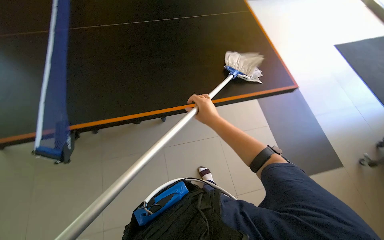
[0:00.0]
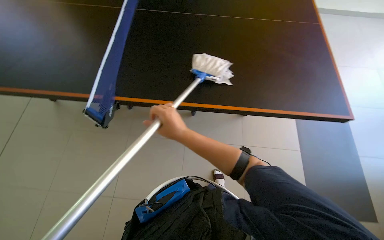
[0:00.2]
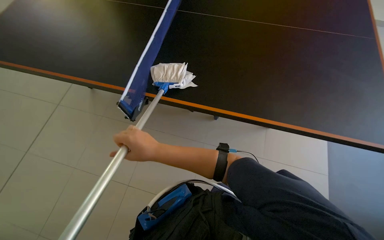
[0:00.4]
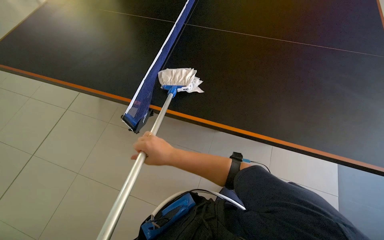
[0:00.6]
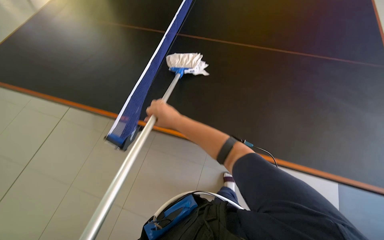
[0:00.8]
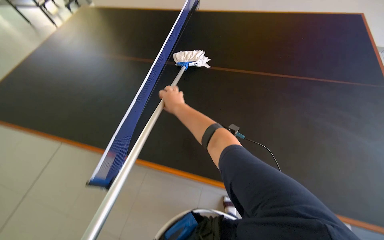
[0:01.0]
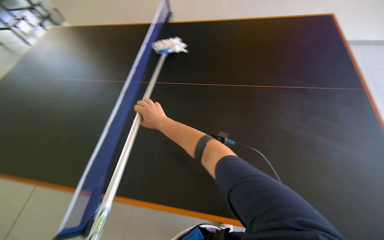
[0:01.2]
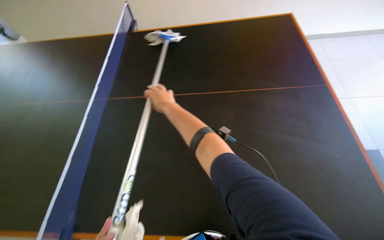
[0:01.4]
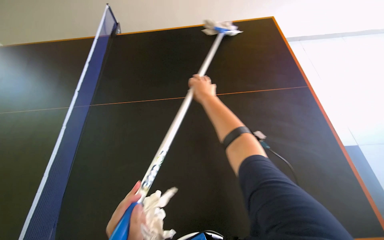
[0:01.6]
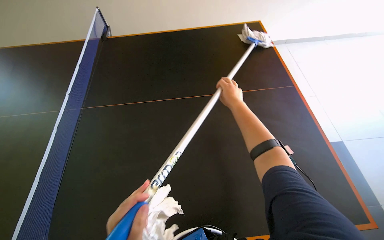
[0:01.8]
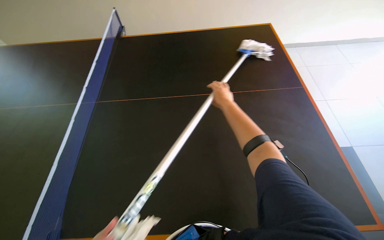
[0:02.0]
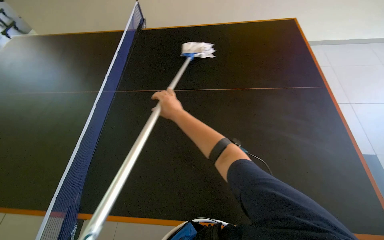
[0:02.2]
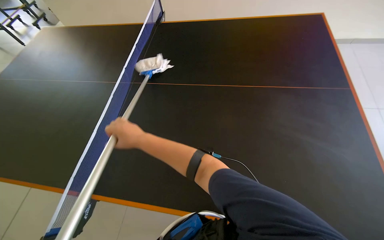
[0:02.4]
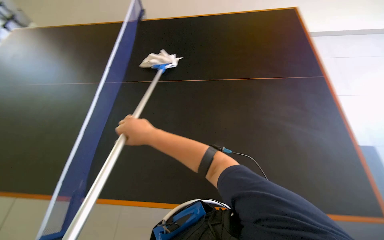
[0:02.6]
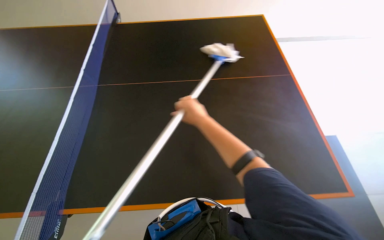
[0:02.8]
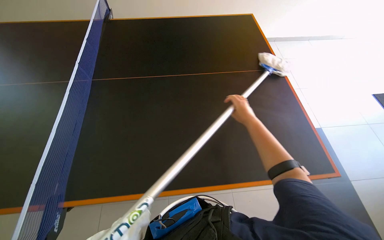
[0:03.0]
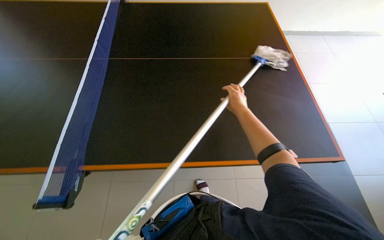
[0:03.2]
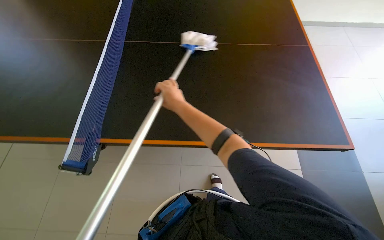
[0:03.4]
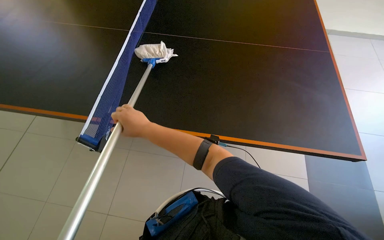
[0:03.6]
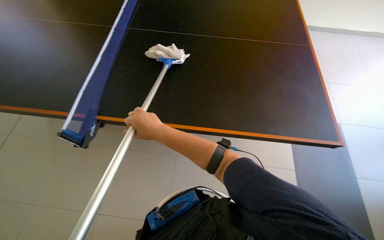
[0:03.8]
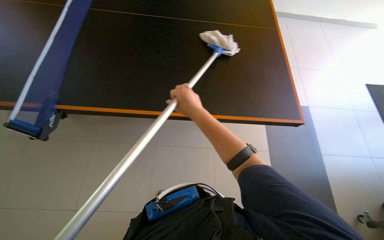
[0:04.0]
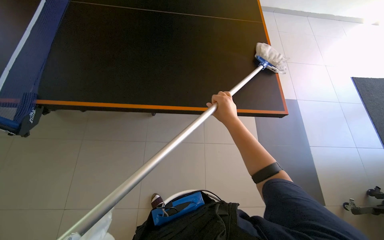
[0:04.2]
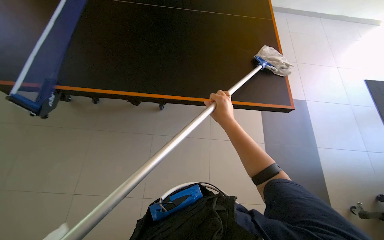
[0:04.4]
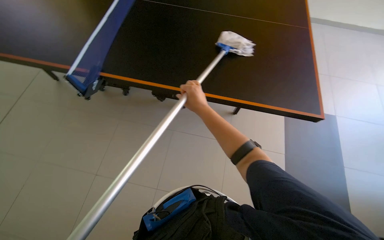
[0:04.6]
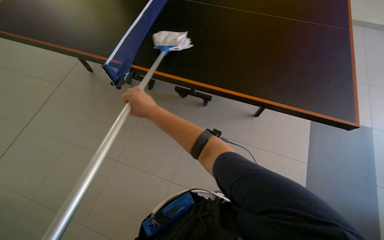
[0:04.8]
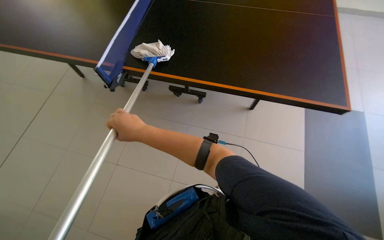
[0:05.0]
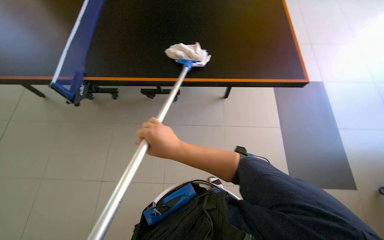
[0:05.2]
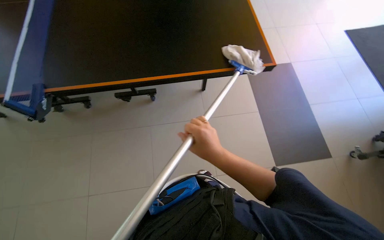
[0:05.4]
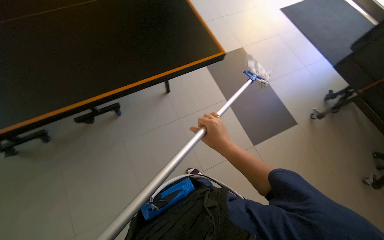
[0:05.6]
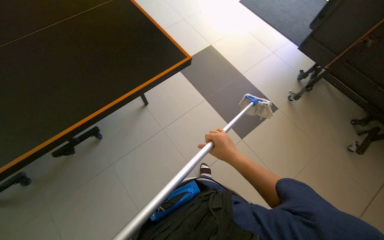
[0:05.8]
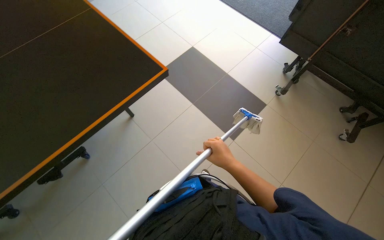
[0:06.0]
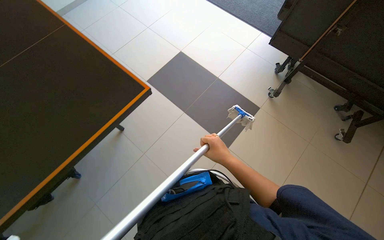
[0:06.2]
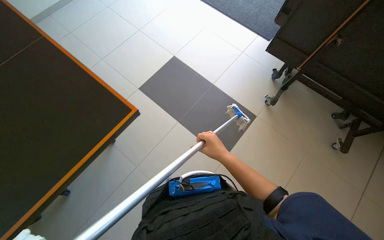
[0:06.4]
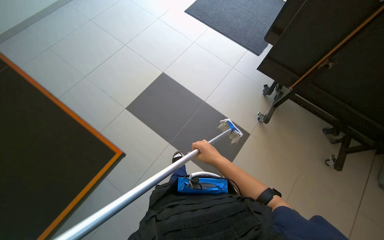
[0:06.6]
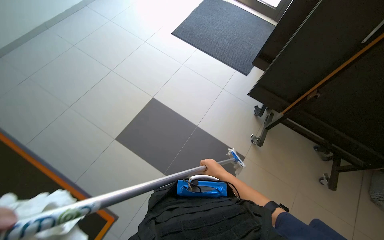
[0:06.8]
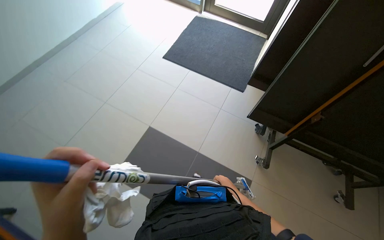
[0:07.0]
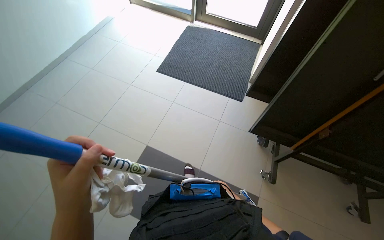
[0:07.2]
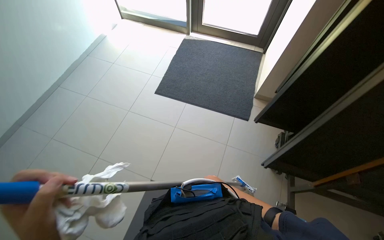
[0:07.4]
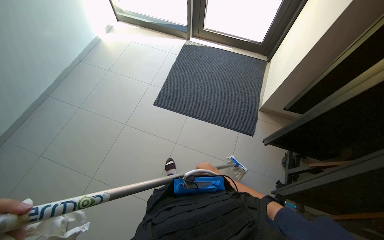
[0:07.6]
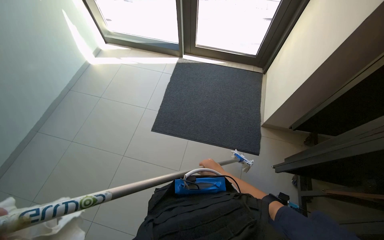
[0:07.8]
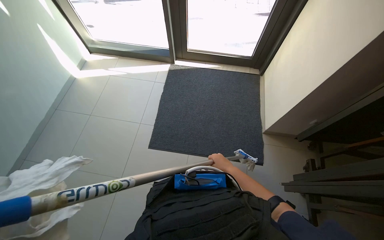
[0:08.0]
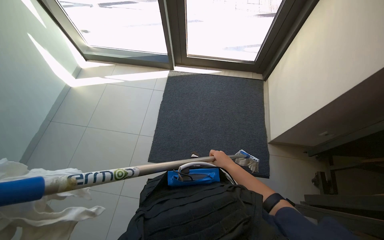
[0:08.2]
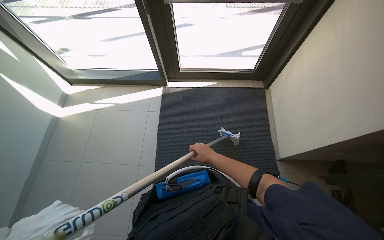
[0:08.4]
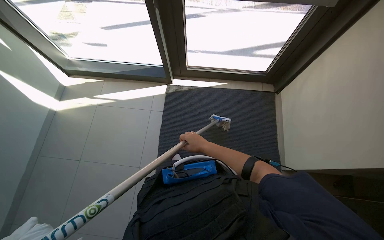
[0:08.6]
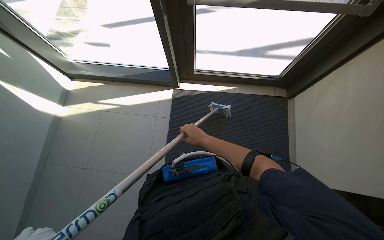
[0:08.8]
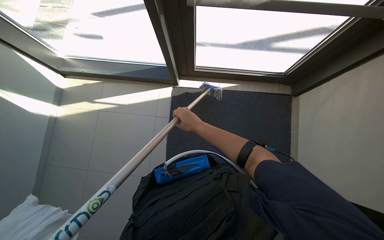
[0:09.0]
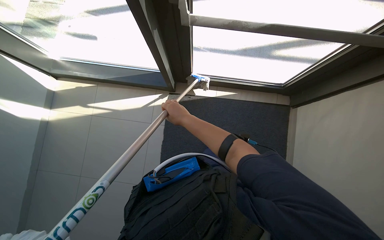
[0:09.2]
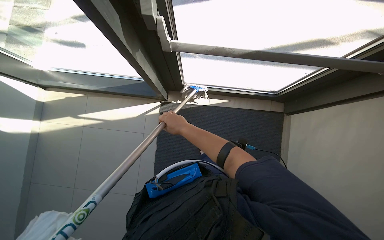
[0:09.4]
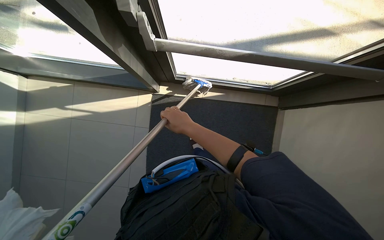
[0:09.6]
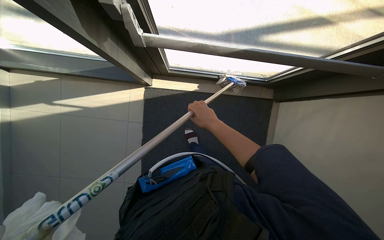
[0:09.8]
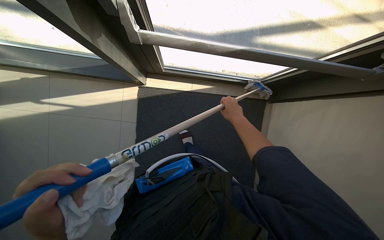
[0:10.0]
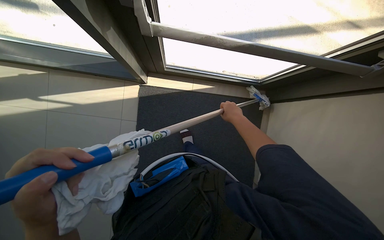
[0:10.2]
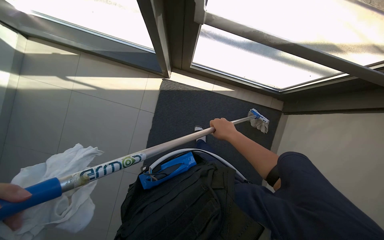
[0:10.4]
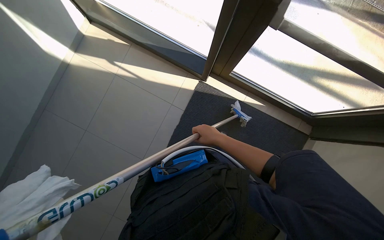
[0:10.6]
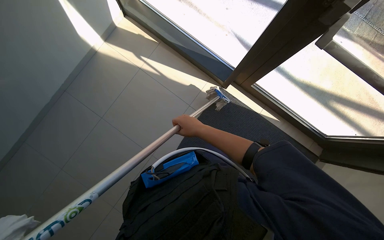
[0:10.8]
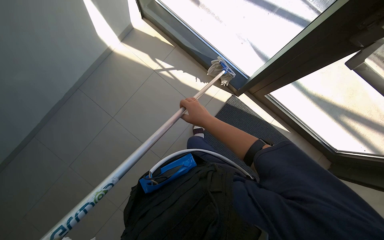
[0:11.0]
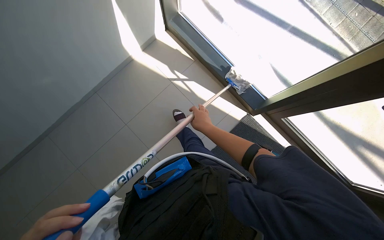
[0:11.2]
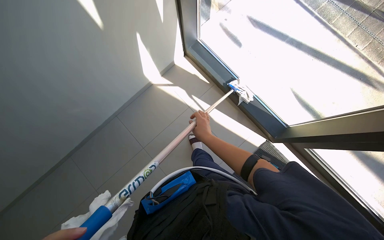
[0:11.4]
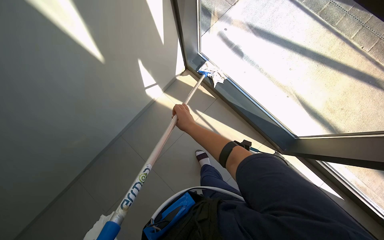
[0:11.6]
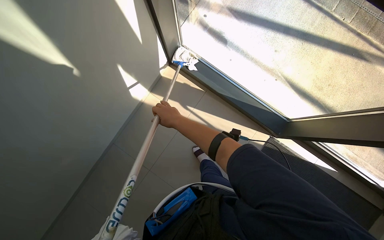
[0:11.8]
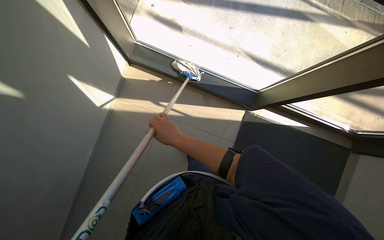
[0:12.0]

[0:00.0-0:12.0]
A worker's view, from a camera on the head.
Job: cleaning windows.
The whole recording: Cleaning glass windows/doors. The worker cleans glass windows and doors using a long-handled tool with a cloth.
0:01.6 to 0:03.0: The wearer looks some 15 degrees further to the left. The right hand goes left and right, some 35 cm each way, reversing 2 times.
0:03.0 to 0:04.4: The wearer looks roughly 20 degrees further to the left. The right hand heads nearer to the camera, covering approximately 15 cm, and reaches about 40 cm to the left, then returns.
0:04.4 to 0:06.0: The wearer looks approximately 95 degrees further to the right.
0:07.6 to 0:09.0: The camera is carried some 1.5 m. The camera pitches downward, by some 15 degrees.
0:09.0 to 0:10.4: The right hand is displaced to the right by roughly 15 cm.
0:10.4 to 0:12.0: The wearer's head swings about 15 degrees to the left.

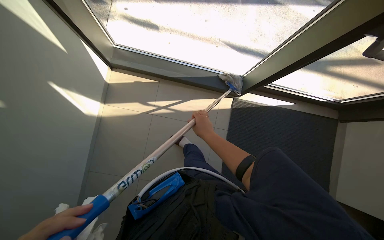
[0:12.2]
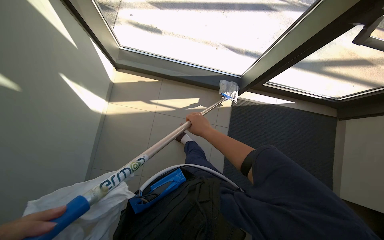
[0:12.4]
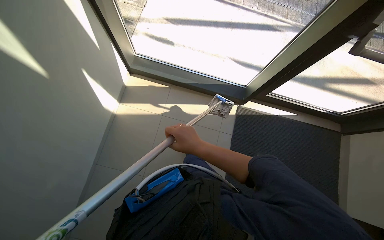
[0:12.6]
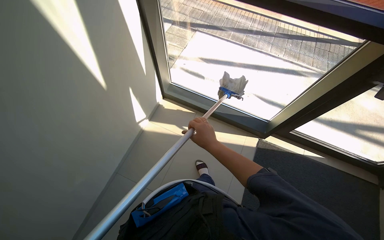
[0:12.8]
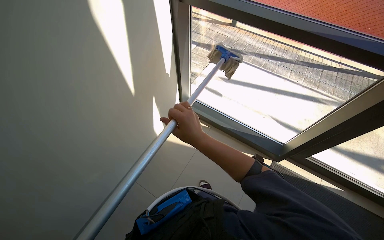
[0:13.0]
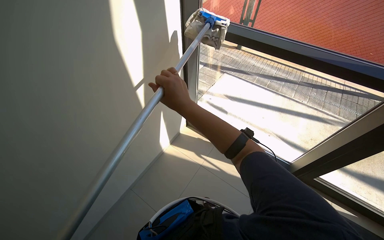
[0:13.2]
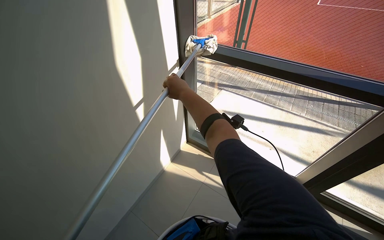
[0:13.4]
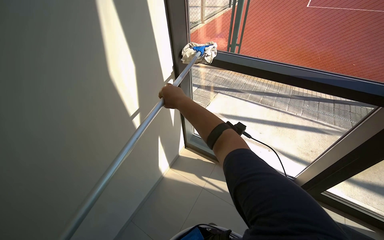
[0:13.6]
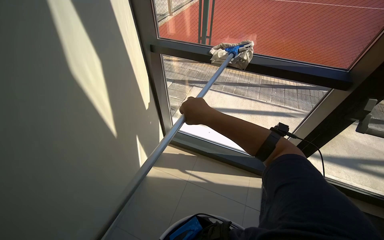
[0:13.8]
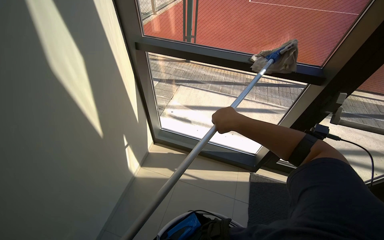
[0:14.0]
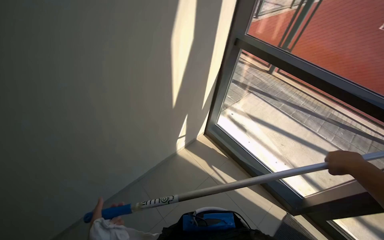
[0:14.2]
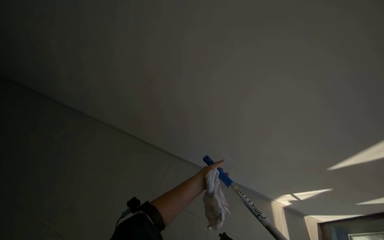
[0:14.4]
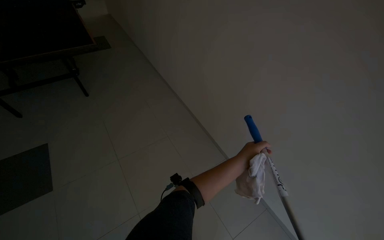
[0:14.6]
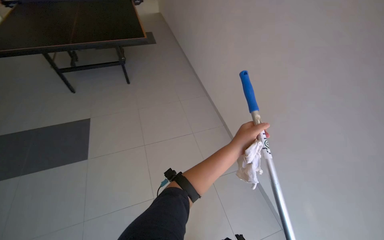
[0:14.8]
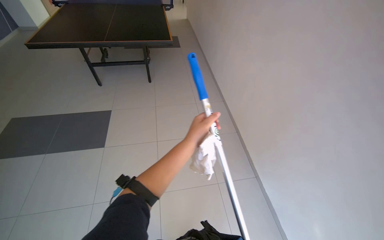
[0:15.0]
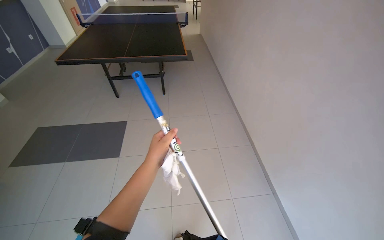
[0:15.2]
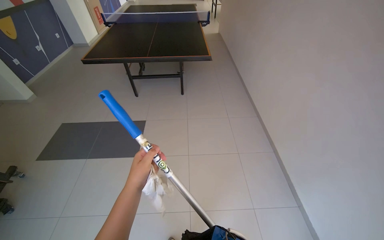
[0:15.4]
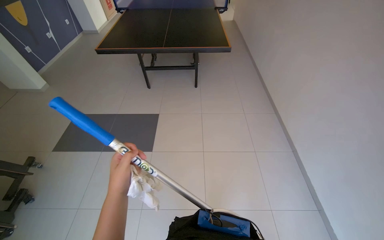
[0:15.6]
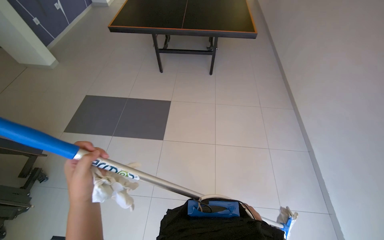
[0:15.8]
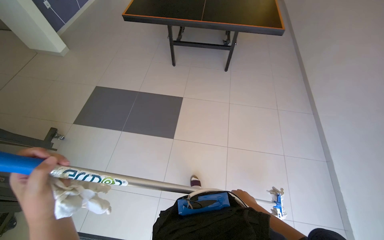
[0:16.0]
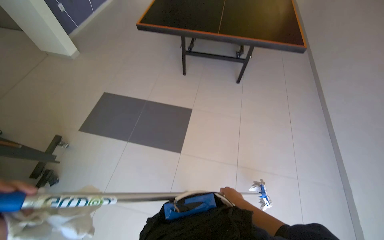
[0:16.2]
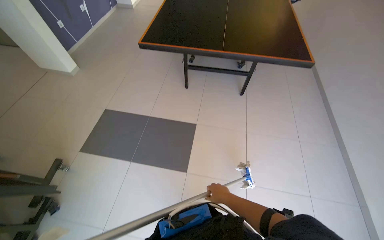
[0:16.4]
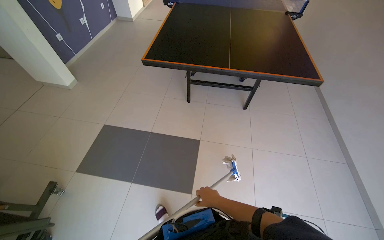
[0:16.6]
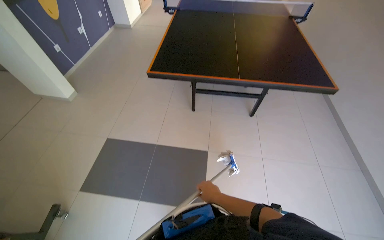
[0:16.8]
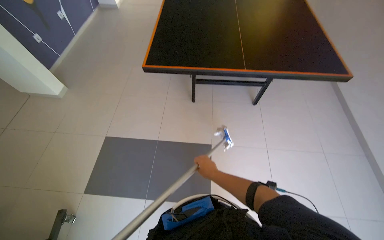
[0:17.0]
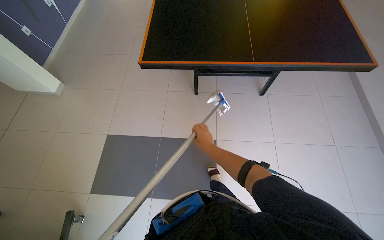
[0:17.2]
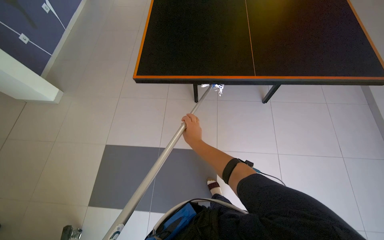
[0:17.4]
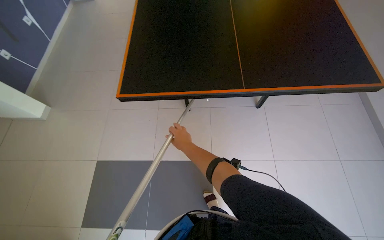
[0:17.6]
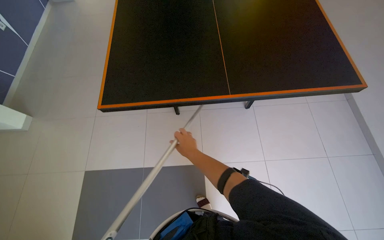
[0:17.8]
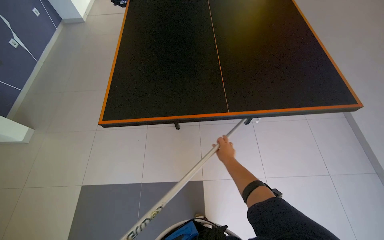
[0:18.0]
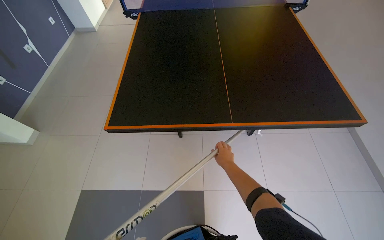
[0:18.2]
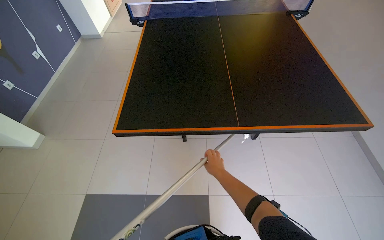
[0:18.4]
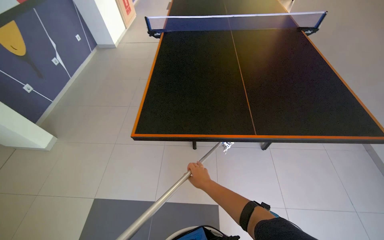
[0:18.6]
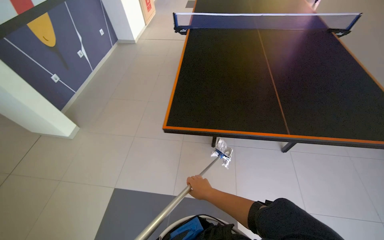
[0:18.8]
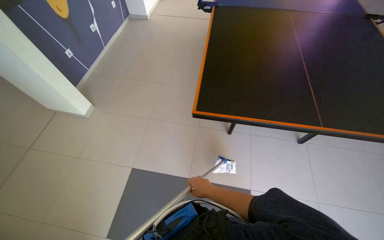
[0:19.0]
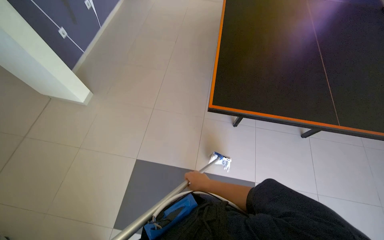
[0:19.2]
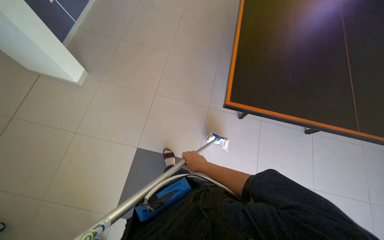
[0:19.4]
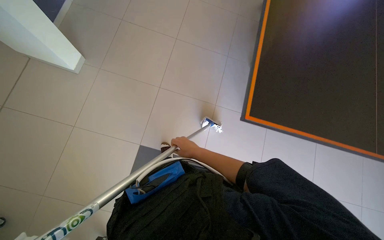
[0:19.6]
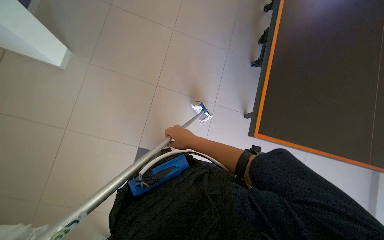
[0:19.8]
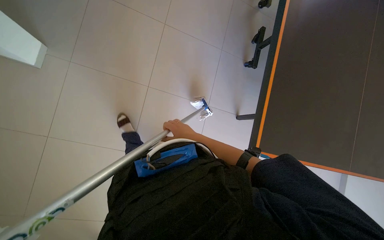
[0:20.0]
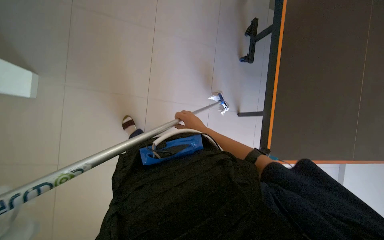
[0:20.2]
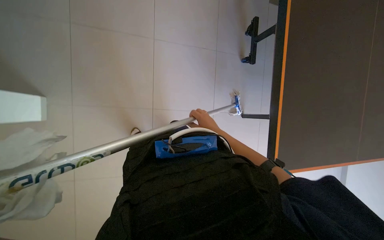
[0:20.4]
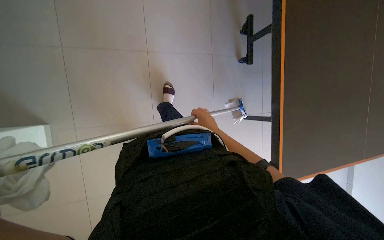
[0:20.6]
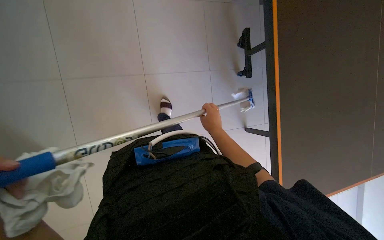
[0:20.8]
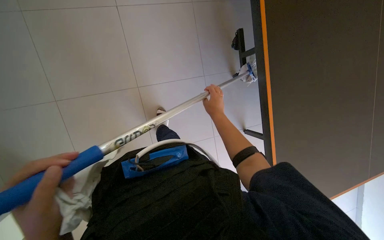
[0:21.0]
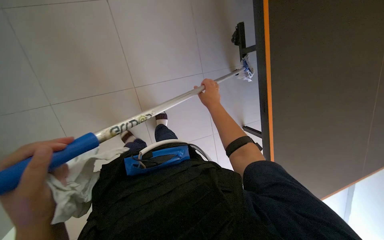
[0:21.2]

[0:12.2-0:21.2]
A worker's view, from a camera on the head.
Job: cleaning windows.
The whole recording: Cleaning glass windows/doors. The worker cleans glass windows and doors using a long-handled tool with a cloth.
0:12.2 to 0:13.8: The camera travels about 40 cm. The view tilts about 40 degrees upward.
0:13.8 to 0:15.2: The wearer looks approximately 120 degrees further to the left.
0:15.2 to 0:16.6: The camera travels approximately 1 m.
0:16.6 to 0:18.2: The camera travels about 70 cm.
0:18.2 to 0:19.8: The head travels to the left, about 70 cm. The view tilts about 15 degrees downward.
0:19.8 to 0:21.2: The view tips upward by about 20 degrees. The right hand is displaced up the picture and to the right by some 25 cm.
